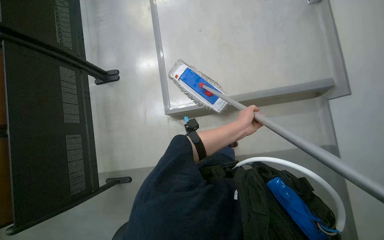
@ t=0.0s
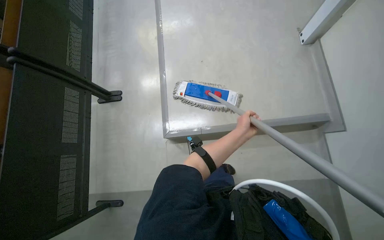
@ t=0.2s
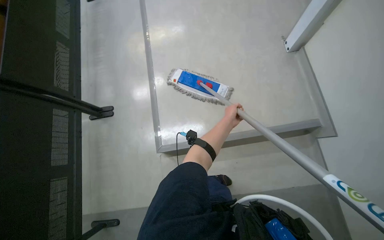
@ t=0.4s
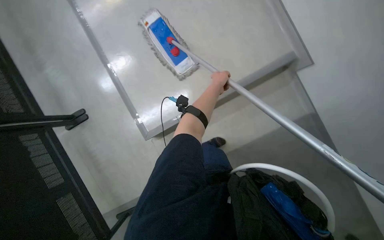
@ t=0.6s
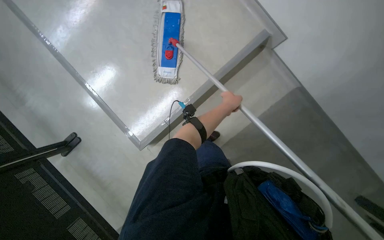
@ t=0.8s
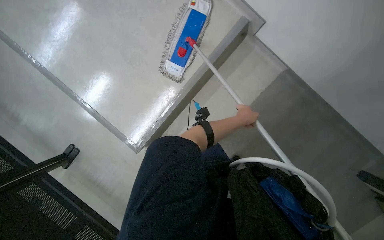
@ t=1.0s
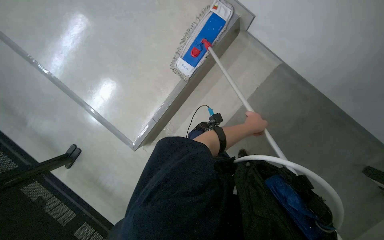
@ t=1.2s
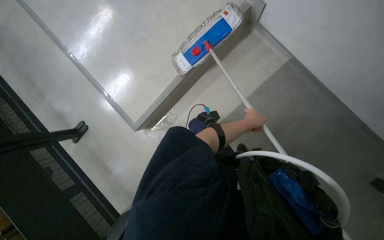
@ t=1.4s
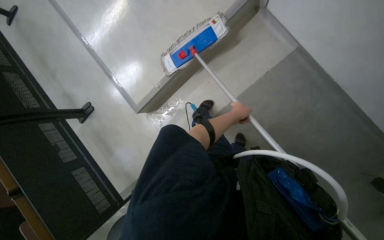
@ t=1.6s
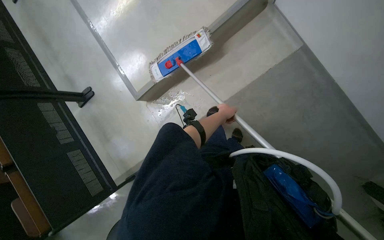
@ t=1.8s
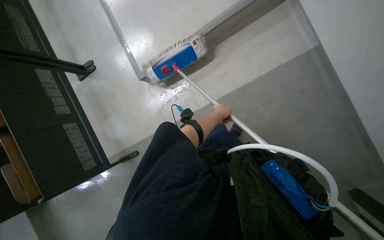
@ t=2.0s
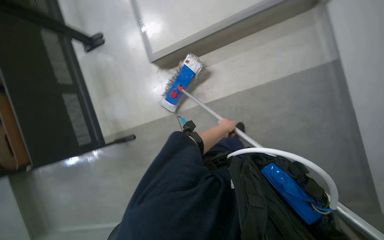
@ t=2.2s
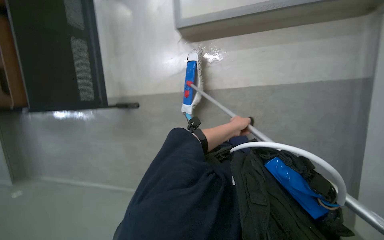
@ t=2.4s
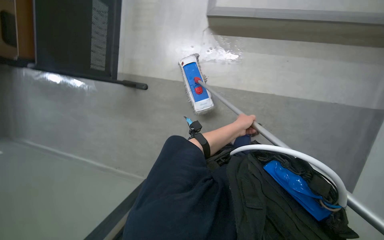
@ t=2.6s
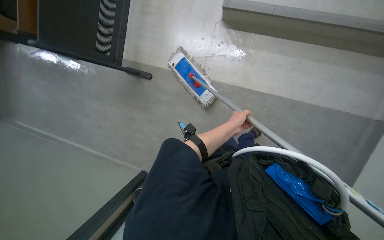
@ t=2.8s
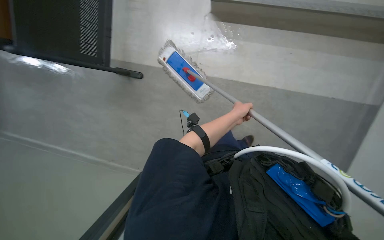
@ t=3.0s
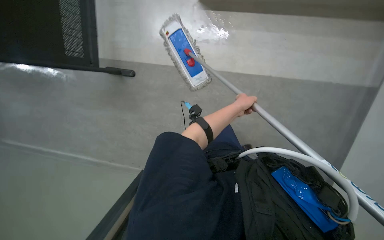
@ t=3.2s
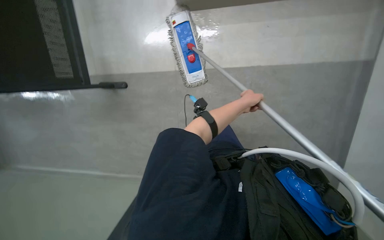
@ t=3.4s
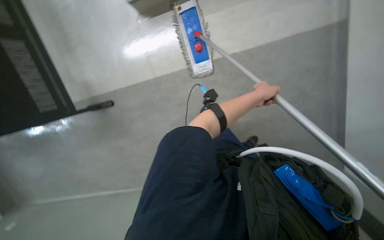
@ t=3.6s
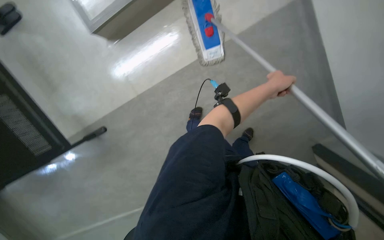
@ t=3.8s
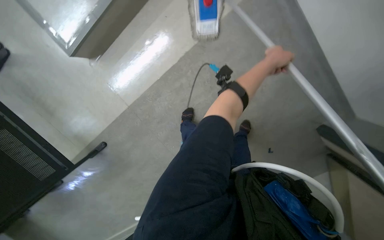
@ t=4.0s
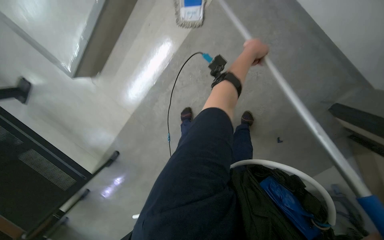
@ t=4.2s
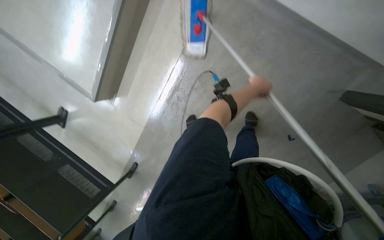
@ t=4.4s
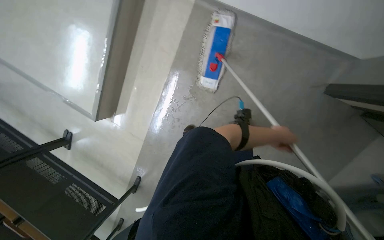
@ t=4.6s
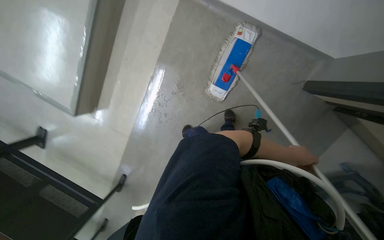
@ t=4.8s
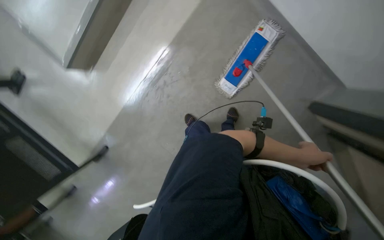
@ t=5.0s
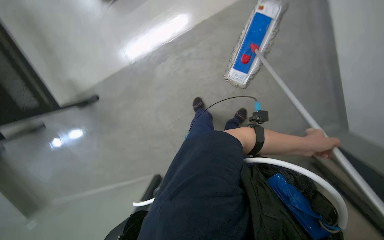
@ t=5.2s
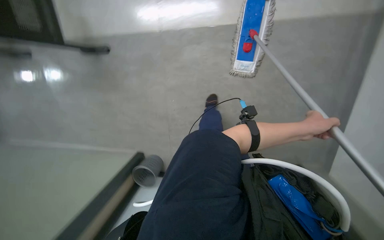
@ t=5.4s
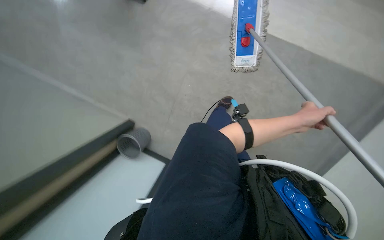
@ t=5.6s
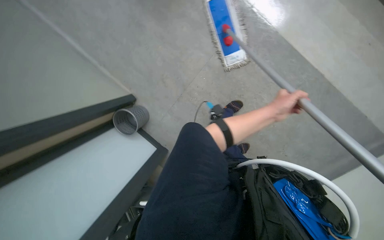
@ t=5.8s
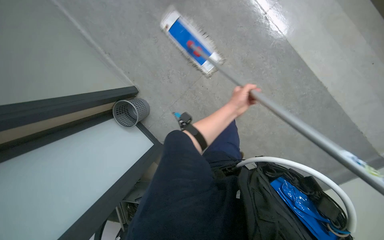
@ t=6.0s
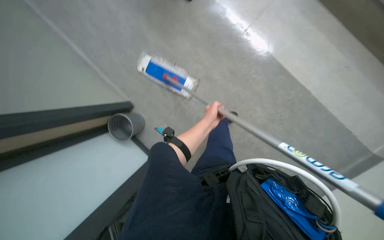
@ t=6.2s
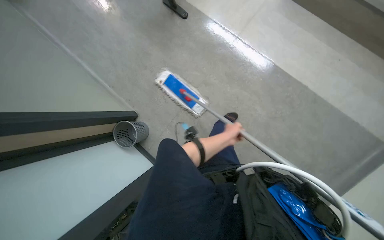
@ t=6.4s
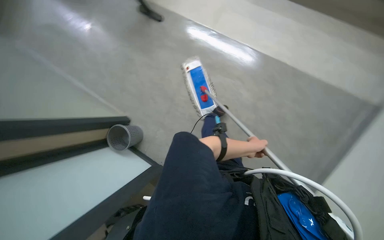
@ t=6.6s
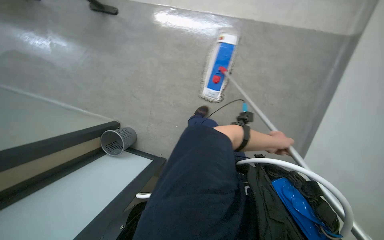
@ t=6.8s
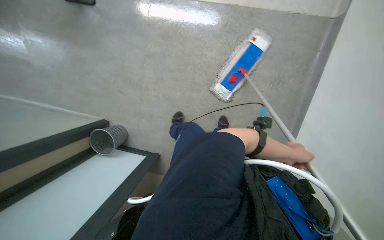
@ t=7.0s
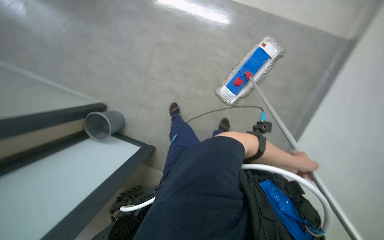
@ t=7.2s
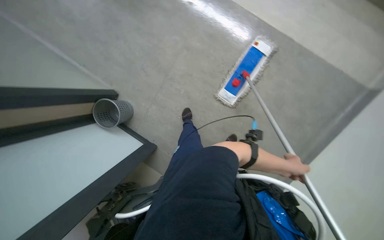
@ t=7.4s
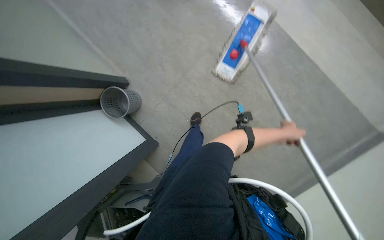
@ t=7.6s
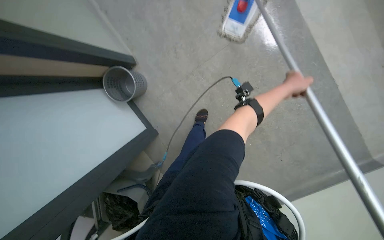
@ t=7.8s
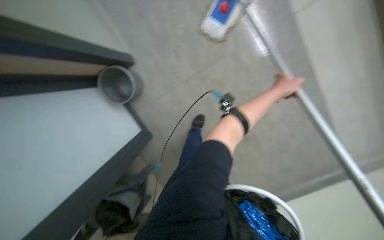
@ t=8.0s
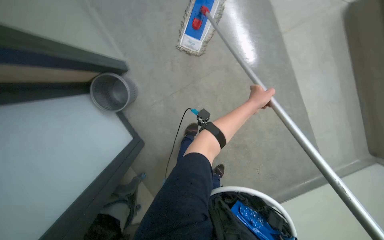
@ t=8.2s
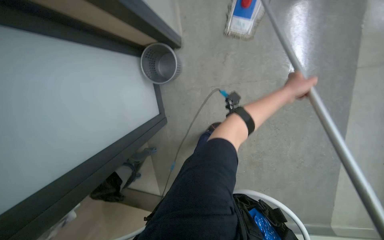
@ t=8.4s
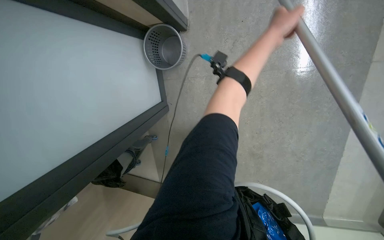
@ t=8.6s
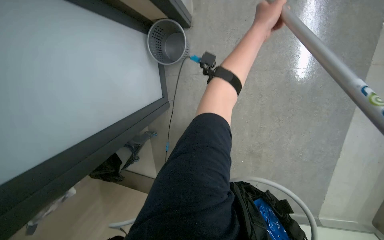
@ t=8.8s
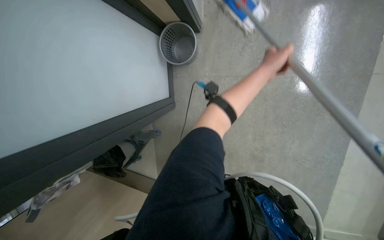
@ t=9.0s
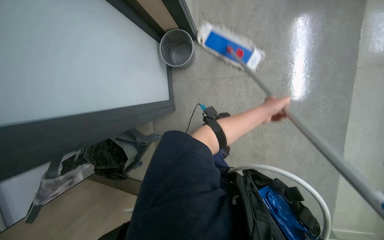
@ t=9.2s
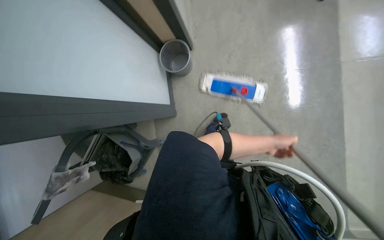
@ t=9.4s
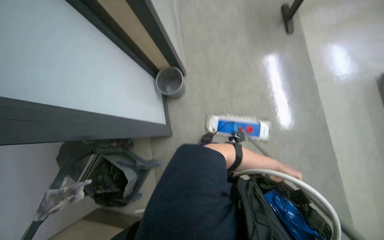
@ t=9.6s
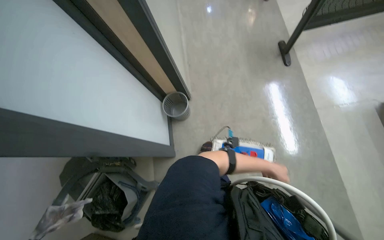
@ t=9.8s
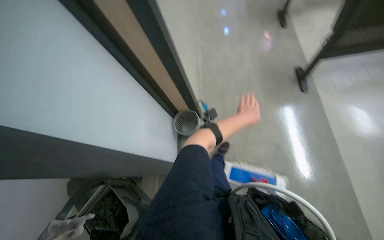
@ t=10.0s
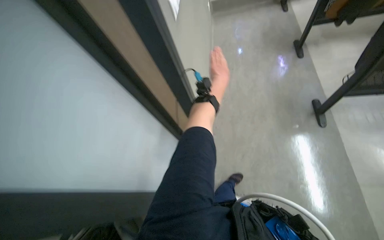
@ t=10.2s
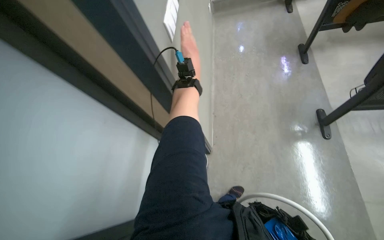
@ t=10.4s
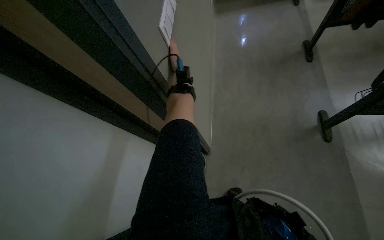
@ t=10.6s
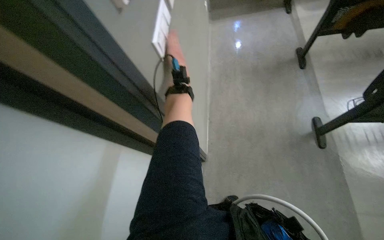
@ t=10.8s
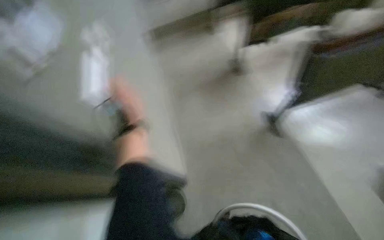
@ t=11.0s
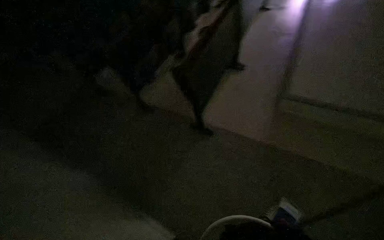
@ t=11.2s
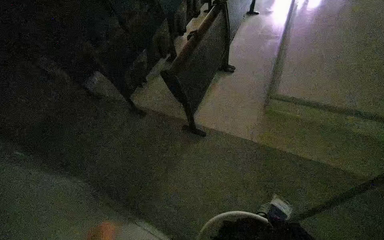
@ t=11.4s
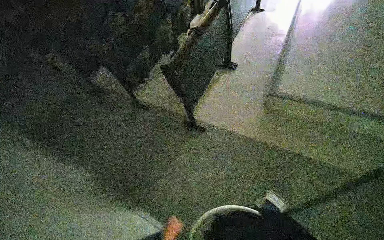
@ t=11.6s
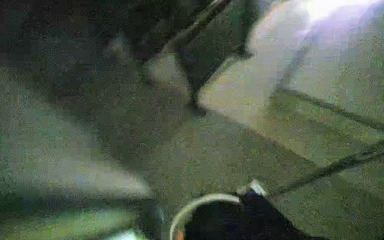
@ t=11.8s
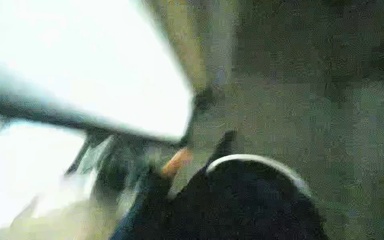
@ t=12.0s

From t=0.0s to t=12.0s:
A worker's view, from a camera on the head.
Job: mopping floor.
The whole recording: Mopping floor. The worker mops the floor with a flat mop.
From t=0.0s to t=1.6s: The head travels about 50 cm. The camera pitches downward, by about 15 degrees. The scene turns some 30 degrees counterclockwise in the picture.
From t=3.0s to t=4.4s: The scene turns about 25 degrees counterclockwise in the picture. The left hand is displaced to the right by about 15 cm.
From t=7.6s to t=9.0s: The left hand travels up the picture and to the left by approximately 15 cm.
From t=9.0s to t=10.4s: The wearer looks roughly 35 degrees further upward. The left hand shifts roughly 30 cm to the left, and travels down the picture and back again, roughly 40 cm each way.

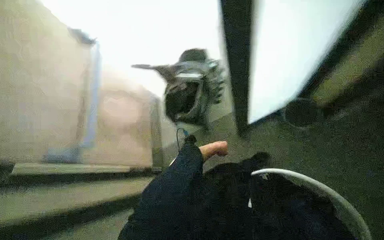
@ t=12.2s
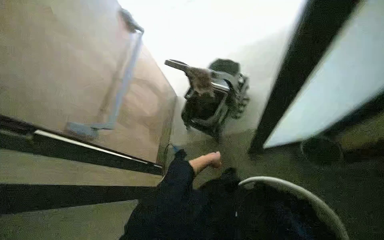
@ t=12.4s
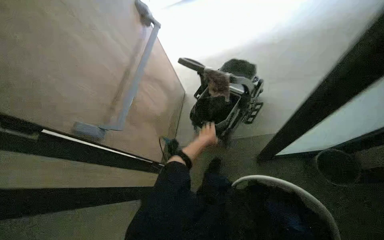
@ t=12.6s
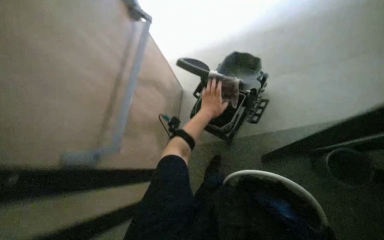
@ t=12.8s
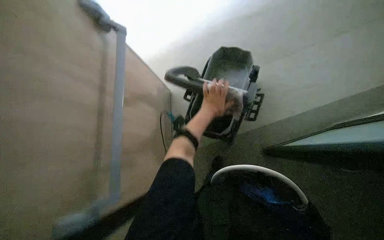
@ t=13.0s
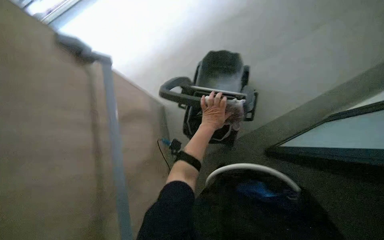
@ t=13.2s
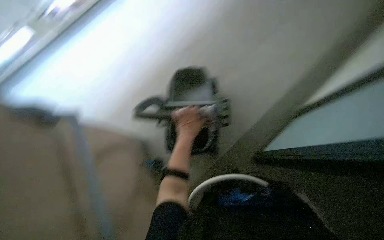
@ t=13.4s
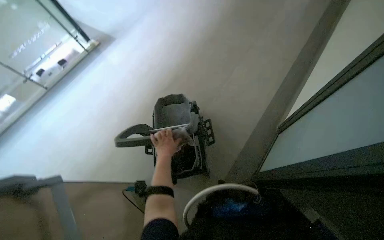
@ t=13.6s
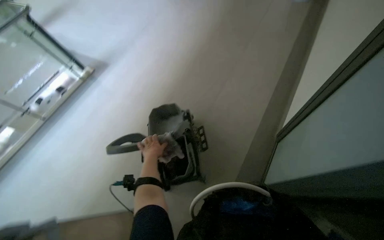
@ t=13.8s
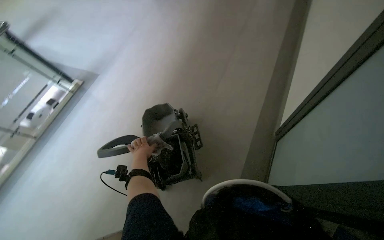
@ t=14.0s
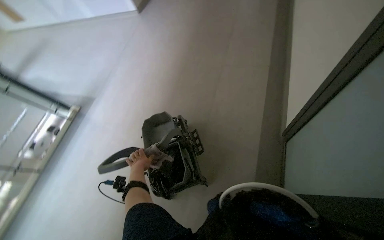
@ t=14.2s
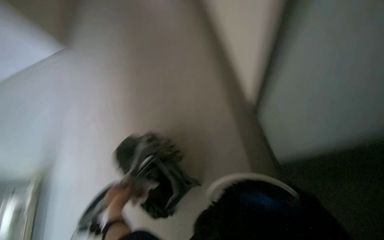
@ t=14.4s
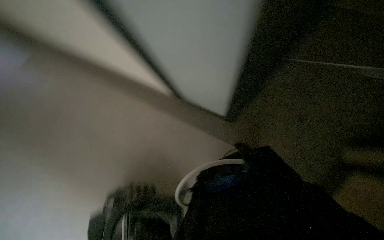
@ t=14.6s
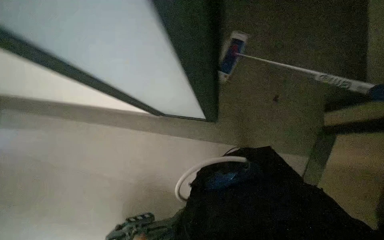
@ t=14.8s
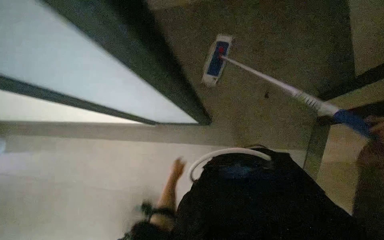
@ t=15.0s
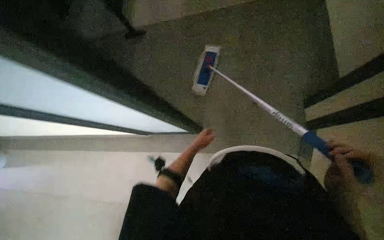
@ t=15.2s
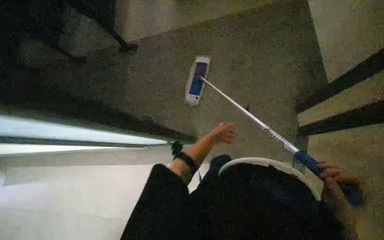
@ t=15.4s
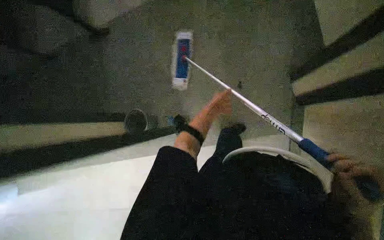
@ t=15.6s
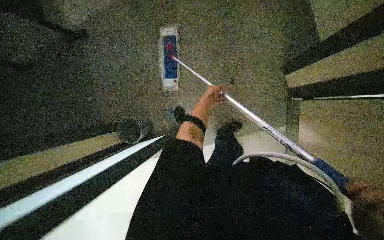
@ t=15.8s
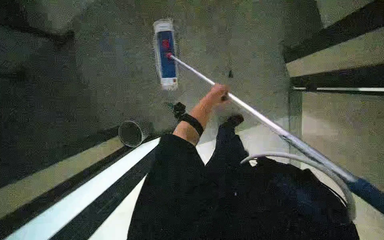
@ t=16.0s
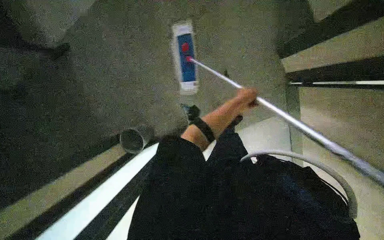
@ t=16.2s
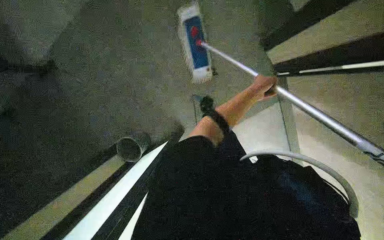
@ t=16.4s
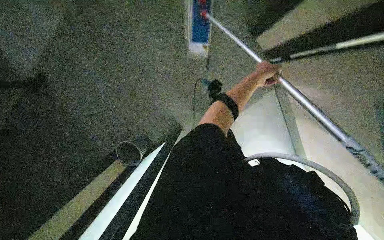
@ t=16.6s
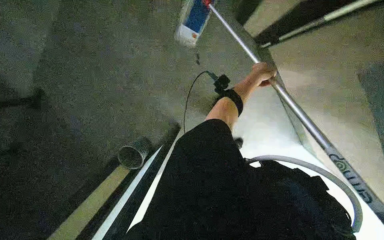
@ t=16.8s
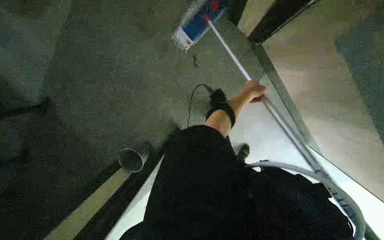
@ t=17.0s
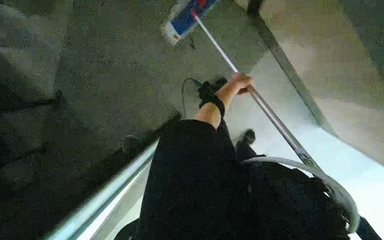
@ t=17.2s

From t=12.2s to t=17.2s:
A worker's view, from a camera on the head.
Job: mopping floor.
The whole recording: Mopping floor. The worker mops the floor with a flat mop.
From t=12.2s to t=13.8s: The head turns to the right by approximately 35 degrees. The wearer looks some 20 degrees further upward.
From t=13.8s to t=15.6s: The wearer moves roughly 60 cm. The head rotates roughly 105 degrees to the right.
From t=15.6s to t=17.2s: The left hand shifts approximately 10 cm up the picture, and reaches approximately 25 cm to the right, then returns.

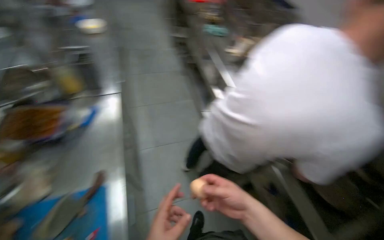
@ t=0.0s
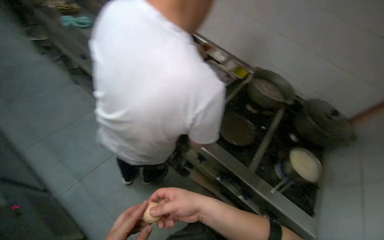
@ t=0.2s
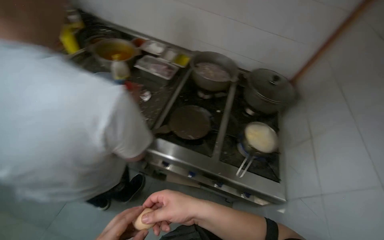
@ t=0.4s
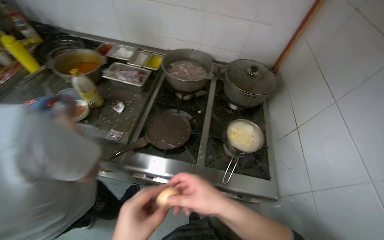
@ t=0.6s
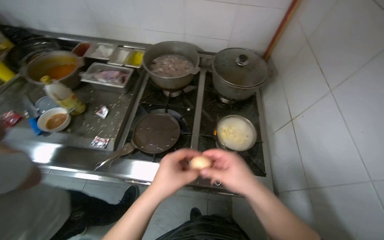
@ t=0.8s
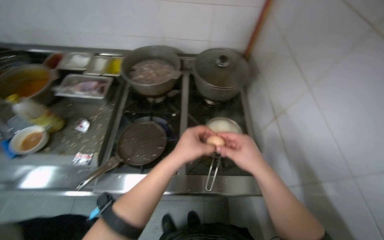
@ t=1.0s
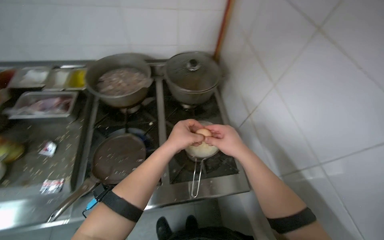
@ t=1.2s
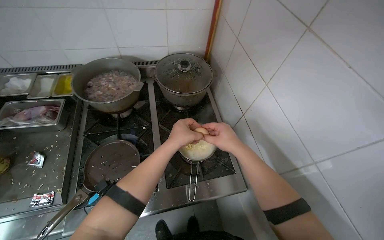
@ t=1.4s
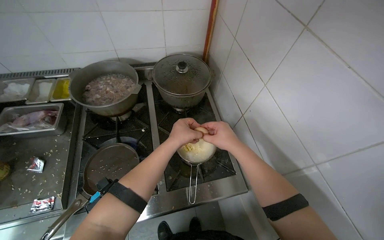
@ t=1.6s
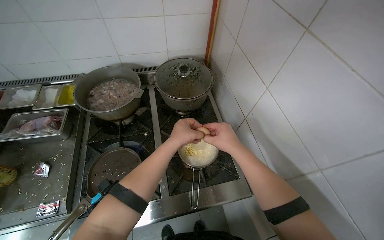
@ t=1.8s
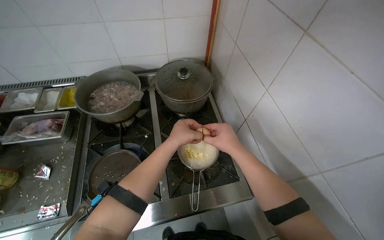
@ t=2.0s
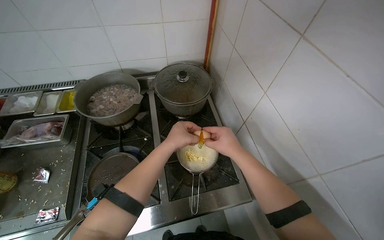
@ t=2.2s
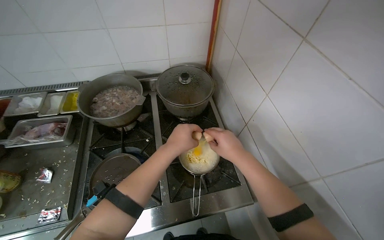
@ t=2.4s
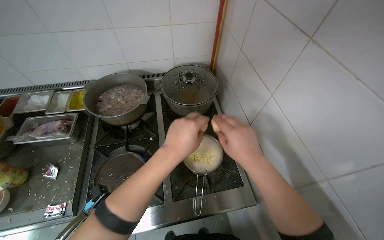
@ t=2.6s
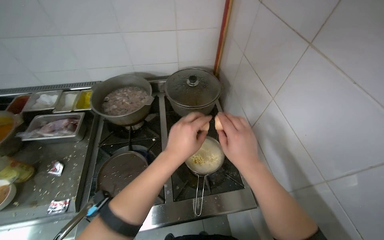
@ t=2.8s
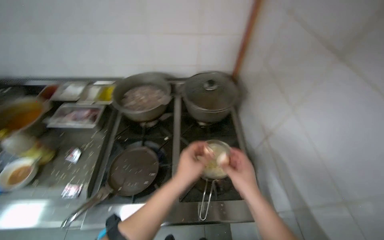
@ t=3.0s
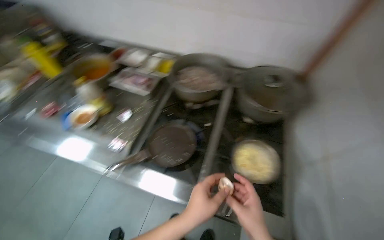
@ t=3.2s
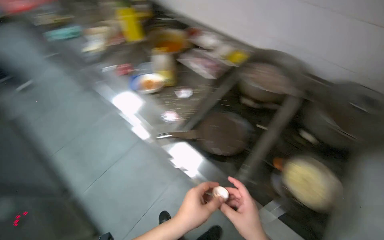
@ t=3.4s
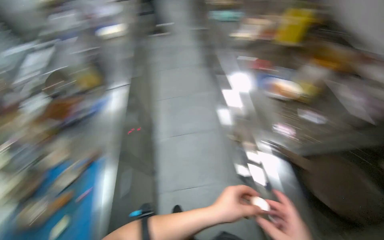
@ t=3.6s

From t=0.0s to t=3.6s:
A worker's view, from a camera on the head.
Job: preparing food.
The whole recording: Preparing egg mixture. The worker cracks eggs into a pot and adds various spices and sauces to prepare a mixture.
From t=0.0s to t=1.8s: The camera travels some 60 cm. The wearer's head swings some 60 degrees to the right.
From t=1.8s to t=3.6s: The head rotates roughly 60 degrees to the left.
